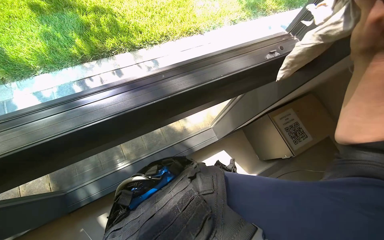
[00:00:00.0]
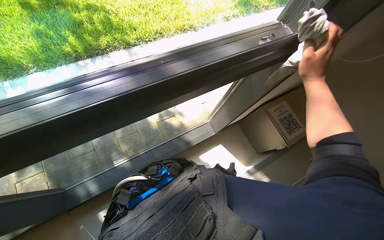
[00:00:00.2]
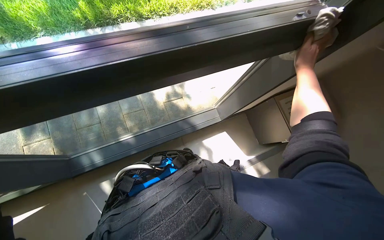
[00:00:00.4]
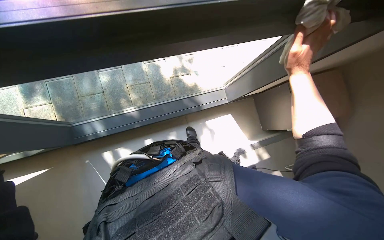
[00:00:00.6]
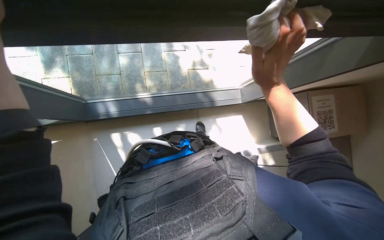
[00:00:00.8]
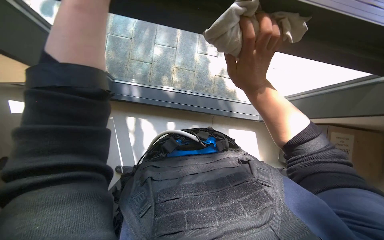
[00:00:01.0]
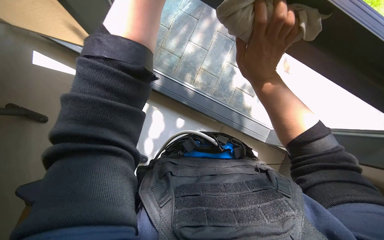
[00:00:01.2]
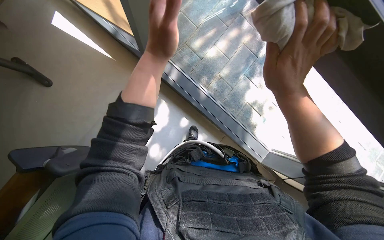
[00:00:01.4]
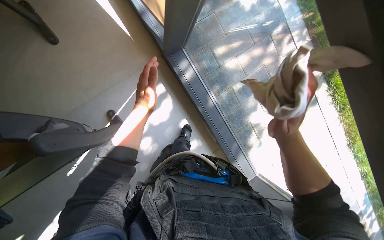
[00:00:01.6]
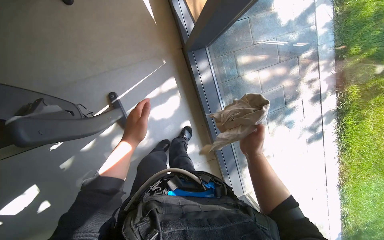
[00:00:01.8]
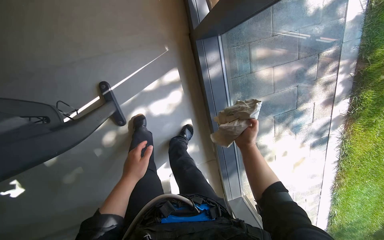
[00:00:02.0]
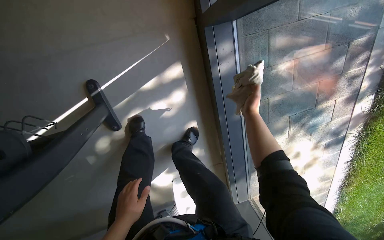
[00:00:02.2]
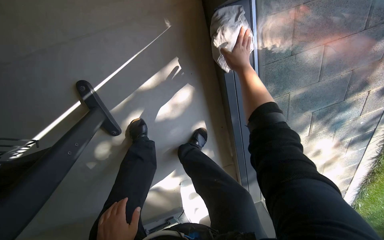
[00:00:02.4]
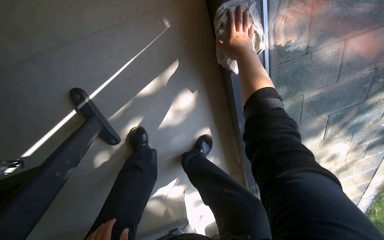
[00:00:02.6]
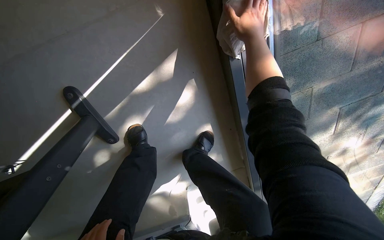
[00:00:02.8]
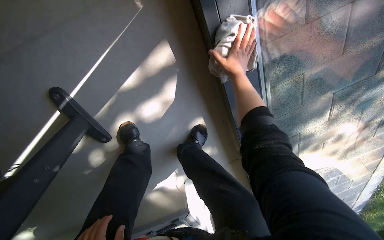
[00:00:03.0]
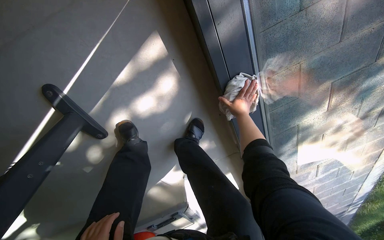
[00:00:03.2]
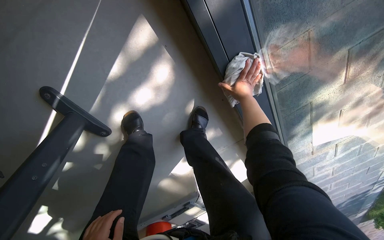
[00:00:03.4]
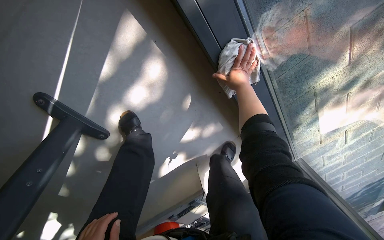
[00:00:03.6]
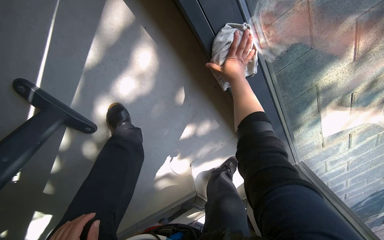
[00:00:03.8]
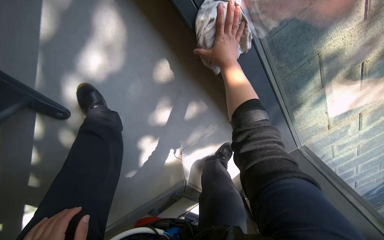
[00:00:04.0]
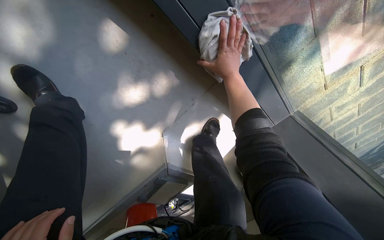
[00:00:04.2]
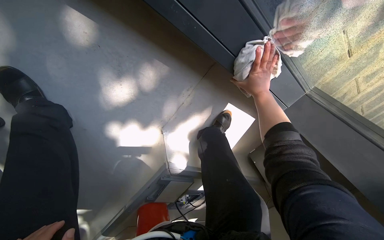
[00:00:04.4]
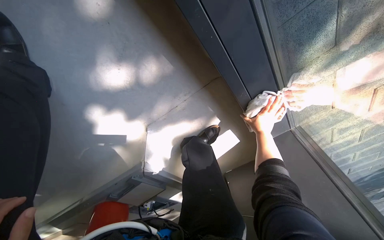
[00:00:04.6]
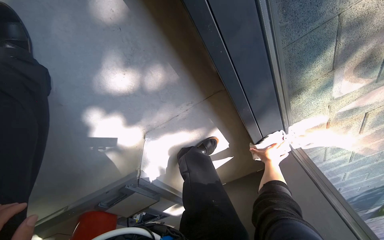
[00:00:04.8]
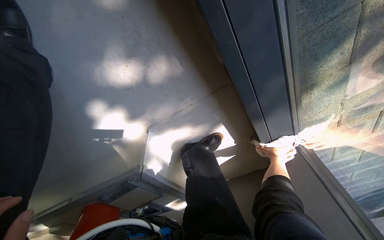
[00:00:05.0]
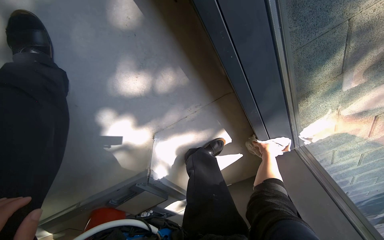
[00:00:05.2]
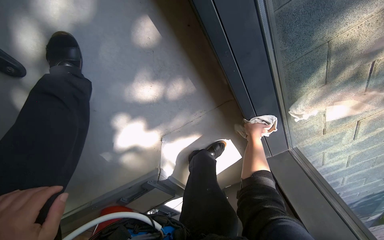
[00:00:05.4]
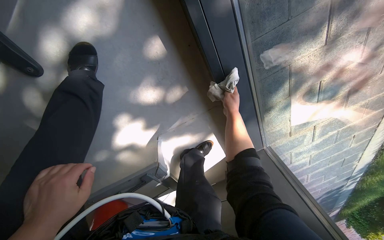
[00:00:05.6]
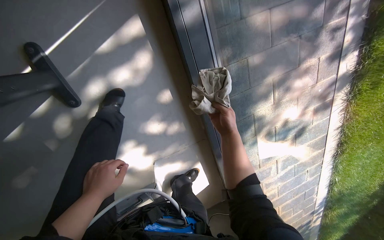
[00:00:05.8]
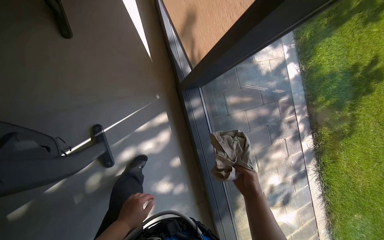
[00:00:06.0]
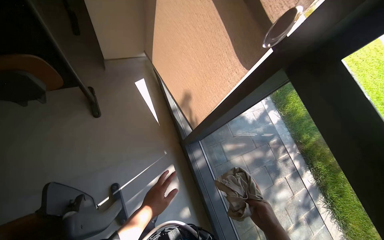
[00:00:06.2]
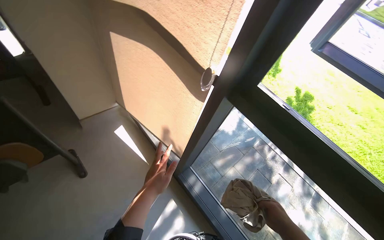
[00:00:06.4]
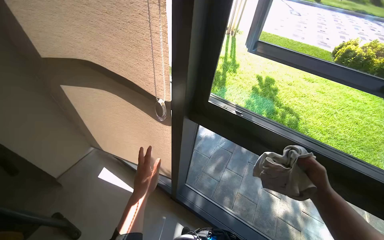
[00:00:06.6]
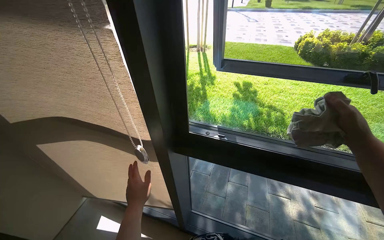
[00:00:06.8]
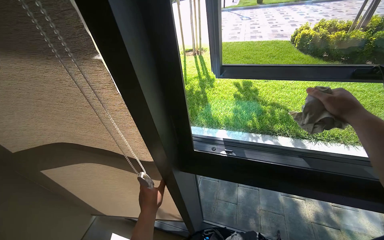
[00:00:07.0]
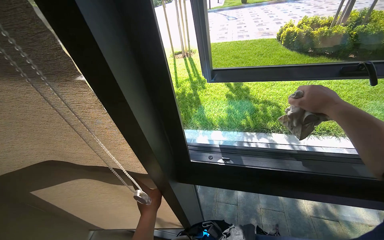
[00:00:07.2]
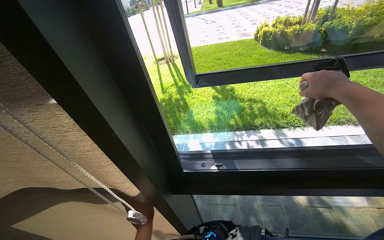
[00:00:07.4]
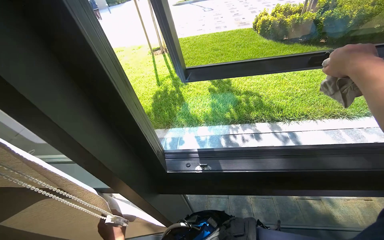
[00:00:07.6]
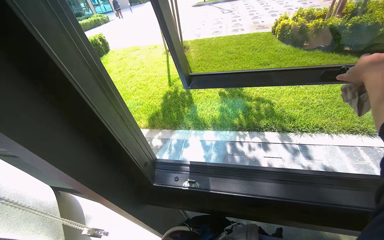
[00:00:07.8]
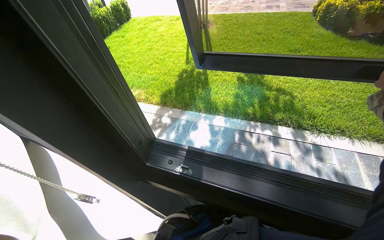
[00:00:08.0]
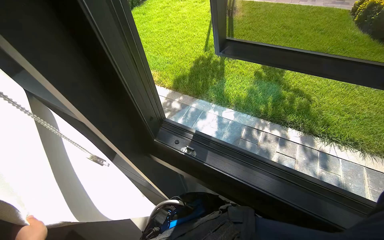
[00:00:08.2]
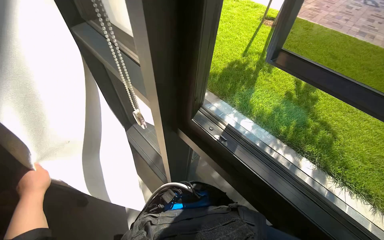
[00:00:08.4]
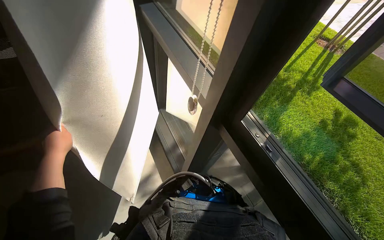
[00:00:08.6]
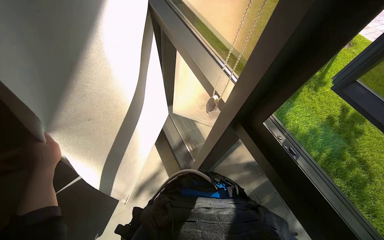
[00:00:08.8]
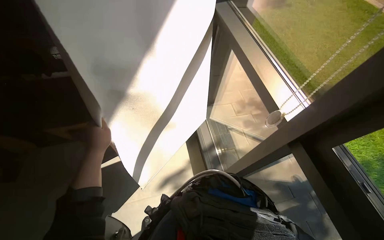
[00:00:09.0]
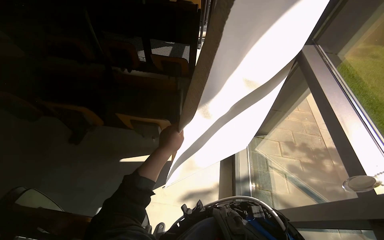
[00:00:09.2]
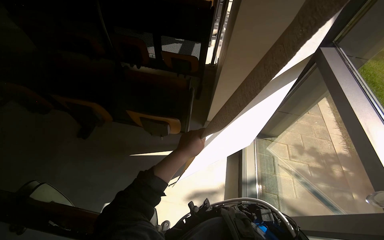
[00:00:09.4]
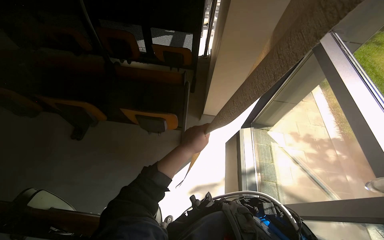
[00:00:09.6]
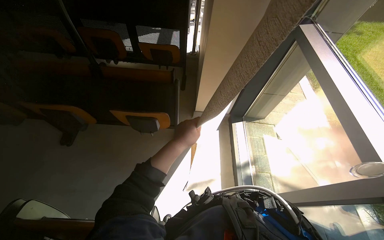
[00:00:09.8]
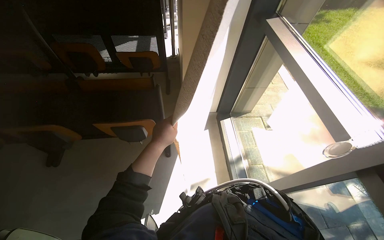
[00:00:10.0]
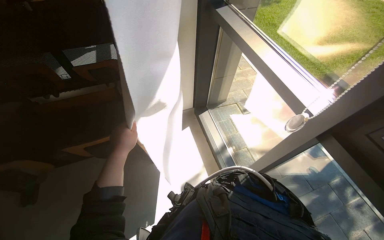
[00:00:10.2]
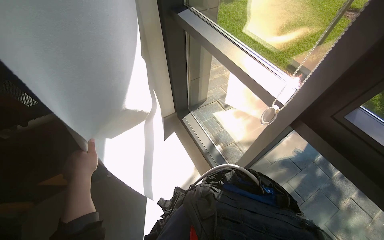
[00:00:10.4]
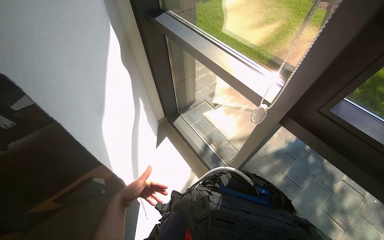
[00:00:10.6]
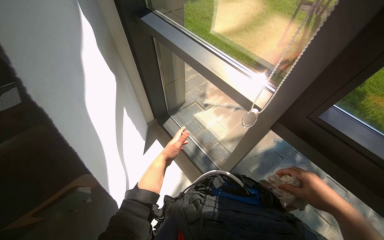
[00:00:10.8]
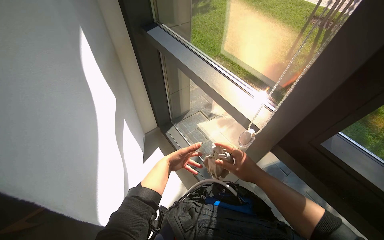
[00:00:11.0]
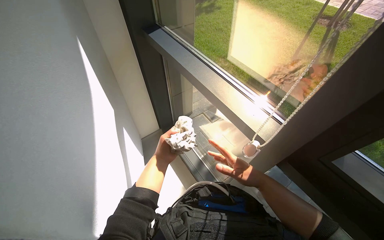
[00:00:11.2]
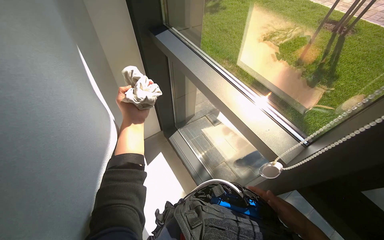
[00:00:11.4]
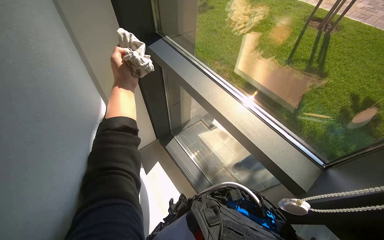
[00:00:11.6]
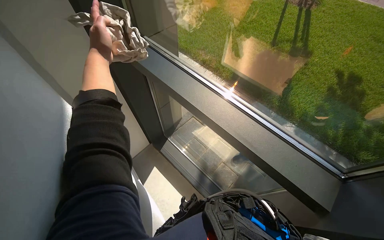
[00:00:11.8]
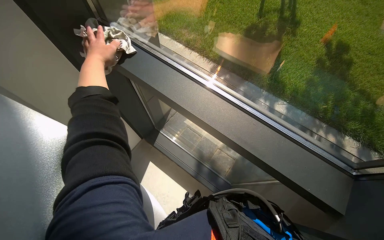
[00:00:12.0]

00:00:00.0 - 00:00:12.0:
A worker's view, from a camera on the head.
Job: cleaning windows.
The whole recording: Cleaning window frame. The worker cleans the window frame with a cloth.
00:00:00.0 - 00:00:01.6: The wearer's head swings some 50 degrees to the left. The view tips downward by about 15 degrees.
00:00:01.6 - 00:00:03.0: The wearer moves roughly 60 cm. The view tilts some 25 degrees downward.
00:00:03.0 - 00:00:04.4: The wearer moves roughly 60 cm. The view tips downward by about 15 degrees. The scene rotates counterclockwise by roughly 25 degrees.
00:00:04.4 - 00:00:06.0: The camera travels roughly 80 cm. The camera is aimed about 25 degrees further to the right. The view tips upward by about 55 degrees. The scene rotates clockwise by roughly 25 degrees.
00:00:06.0 - 00:00:07.6: The wearer moves approximately 50 cm. The head rotates roughly 75 degrees to the right. The wearer looks about 35 degrees further upward.
00:00:07.6 - 00:00:09.0: The head turns to the left by some 70 degrees. The wearer looks roughly 15 degrees further downward.
00:00:10.4 - 00:00:12.0: The scene rotates counterclockwise by some 25 degrees. The left hand goes some 50 cm up the picture.

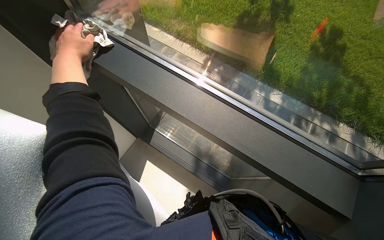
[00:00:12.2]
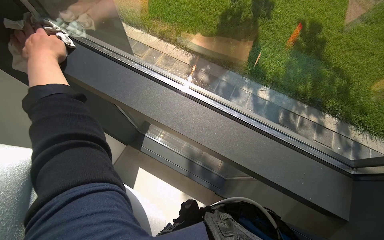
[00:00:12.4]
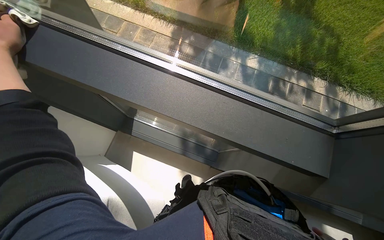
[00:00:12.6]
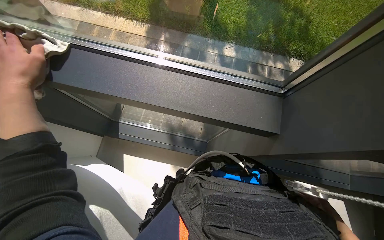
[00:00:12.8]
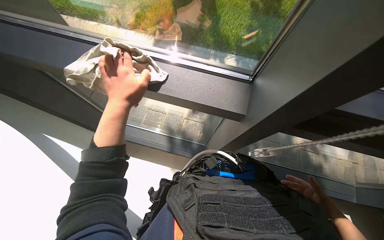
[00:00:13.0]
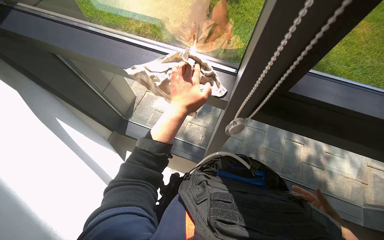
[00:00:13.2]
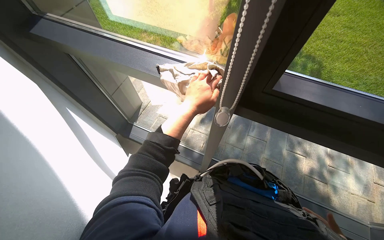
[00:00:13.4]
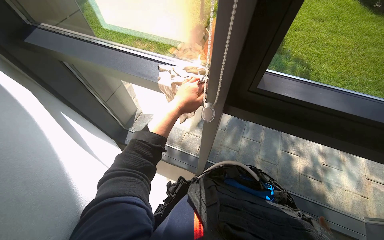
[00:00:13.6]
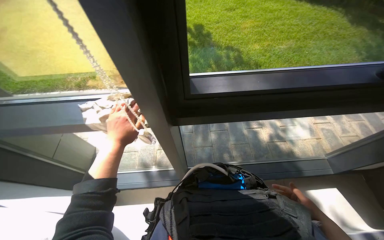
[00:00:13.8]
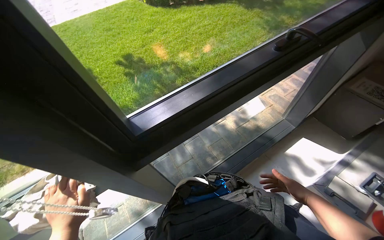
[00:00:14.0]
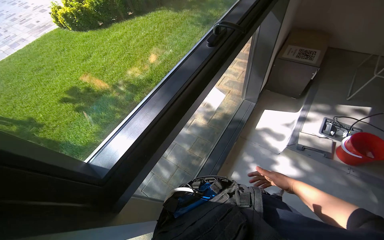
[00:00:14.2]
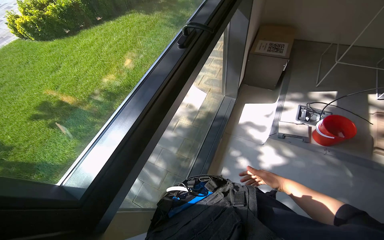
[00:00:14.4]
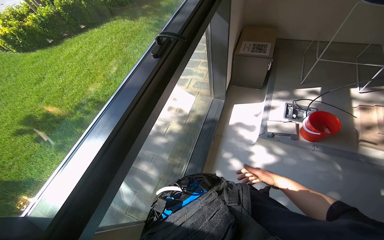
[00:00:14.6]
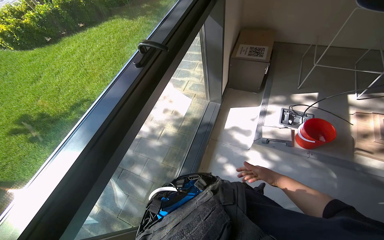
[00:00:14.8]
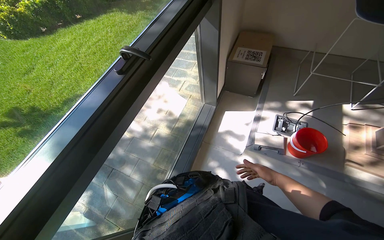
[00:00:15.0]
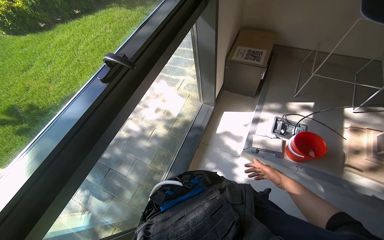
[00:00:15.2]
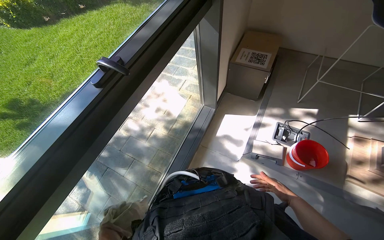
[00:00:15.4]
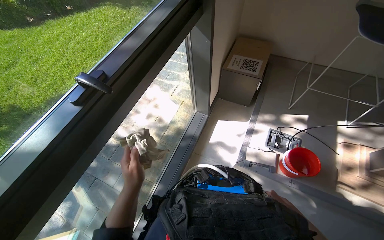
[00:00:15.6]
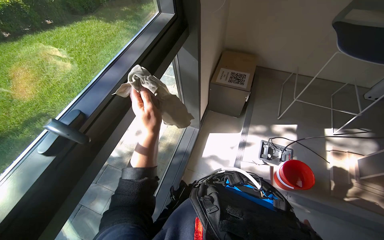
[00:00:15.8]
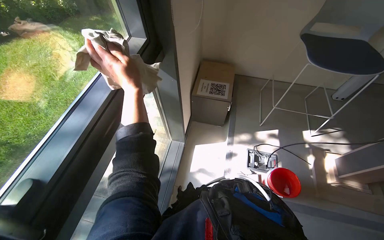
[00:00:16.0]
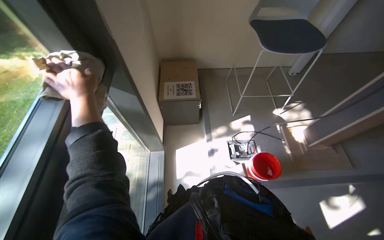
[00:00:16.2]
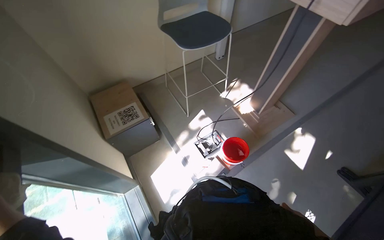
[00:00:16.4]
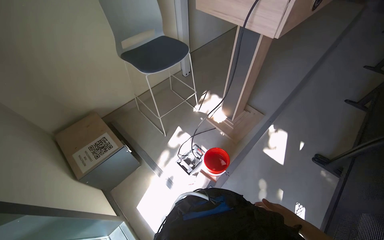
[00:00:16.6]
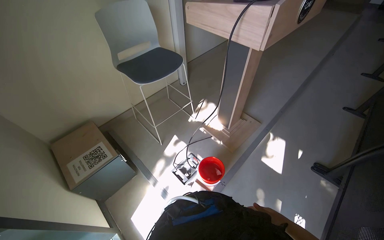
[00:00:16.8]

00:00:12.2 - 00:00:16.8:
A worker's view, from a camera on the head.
Job: cleaning windows.
The whole recording: Cleaning window frame. The worker cleans the window frame with a cloth.
00:00:12.2 - 00:00:13.8: The wearer's head swings approximately 30 degrees to the right. The left hand shifts about 20 cm farther from the camera, and goes to the right and returns, approximately 40 cm each way.
00:00:13.8 - 00:00:15.2: The camera travels approximately 40 cm. The head rotates roughly 65 degrees to the right.
00:00:15.2 - 00:00:16.8: The camera travels approximately 40 cm. The wearer's head swings roughly 70 degrees to the right. The view tilts roughly 15 degrees upward.
